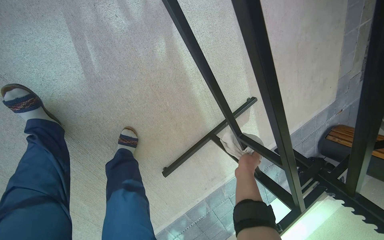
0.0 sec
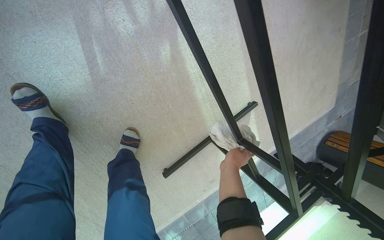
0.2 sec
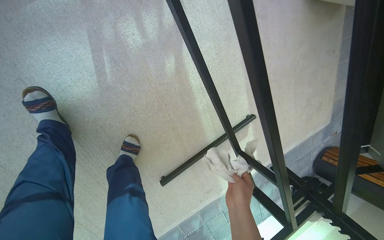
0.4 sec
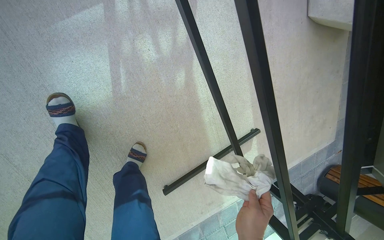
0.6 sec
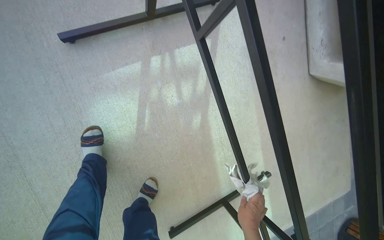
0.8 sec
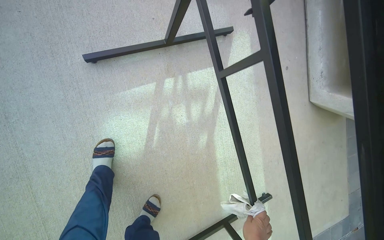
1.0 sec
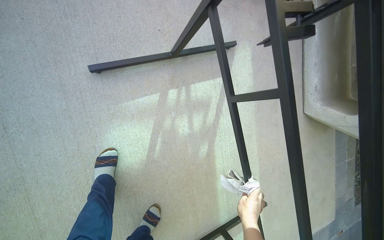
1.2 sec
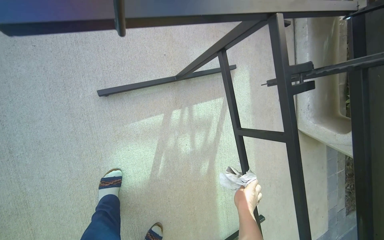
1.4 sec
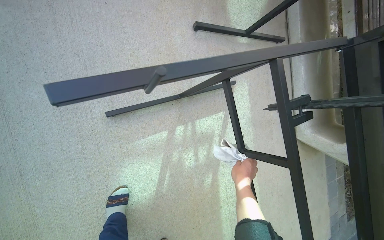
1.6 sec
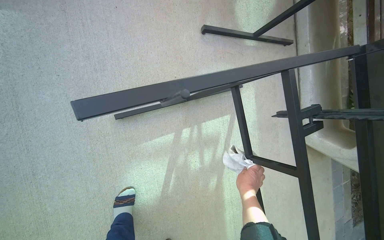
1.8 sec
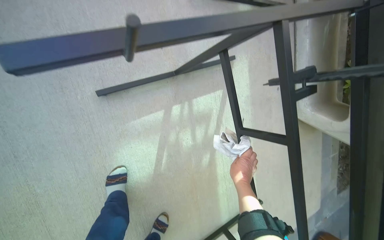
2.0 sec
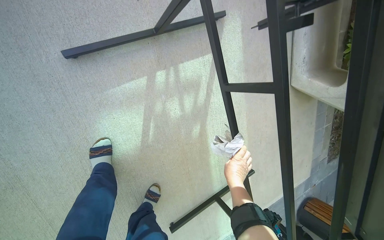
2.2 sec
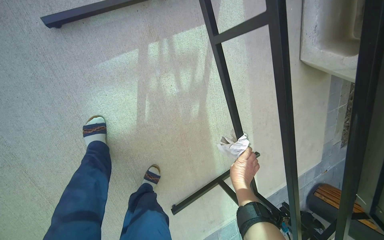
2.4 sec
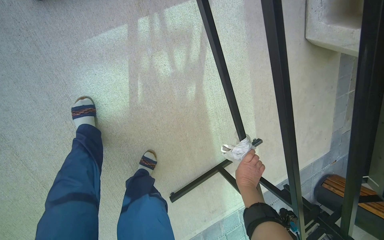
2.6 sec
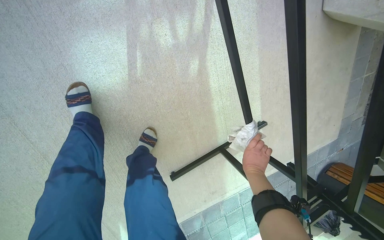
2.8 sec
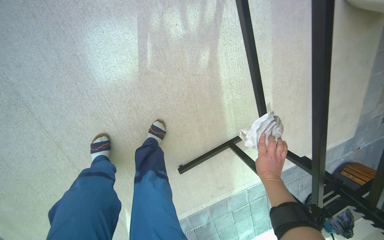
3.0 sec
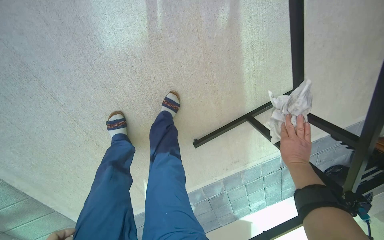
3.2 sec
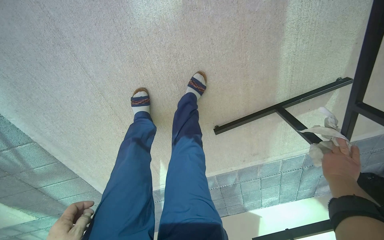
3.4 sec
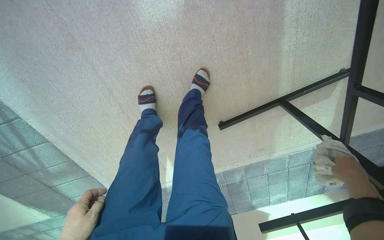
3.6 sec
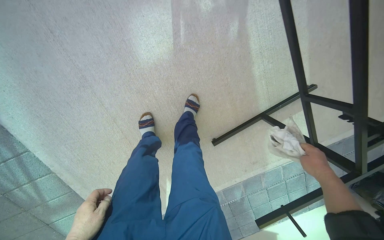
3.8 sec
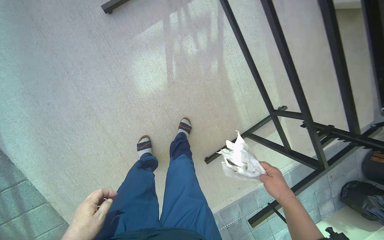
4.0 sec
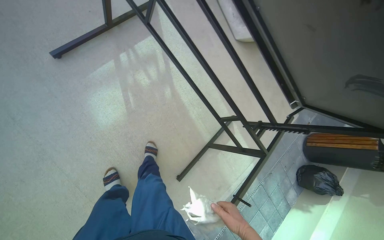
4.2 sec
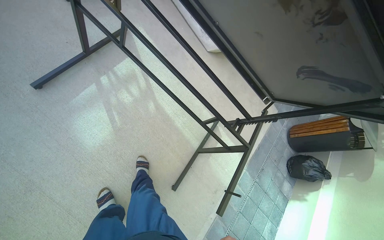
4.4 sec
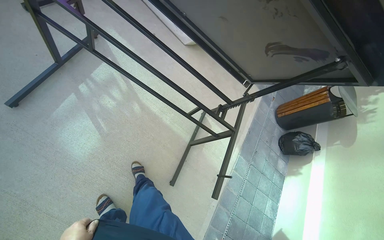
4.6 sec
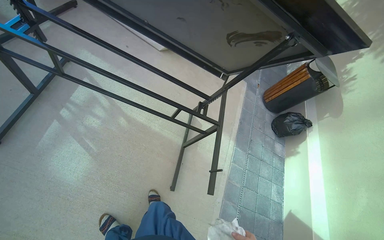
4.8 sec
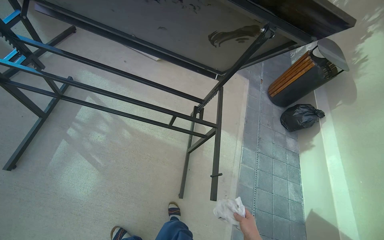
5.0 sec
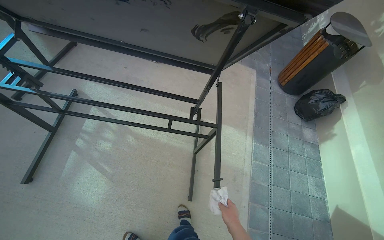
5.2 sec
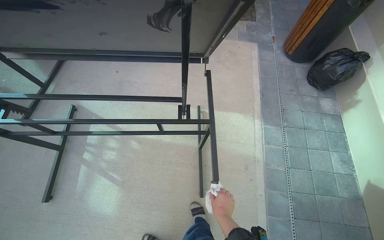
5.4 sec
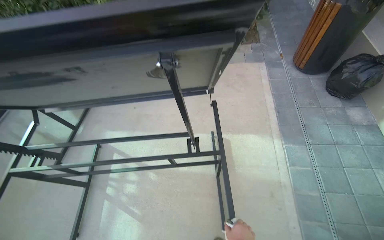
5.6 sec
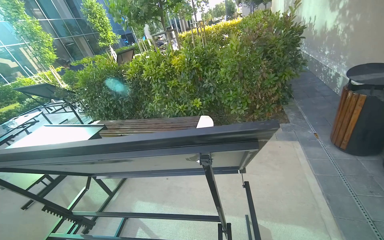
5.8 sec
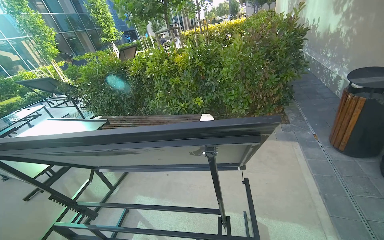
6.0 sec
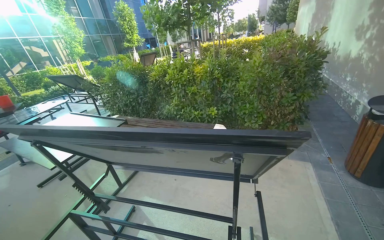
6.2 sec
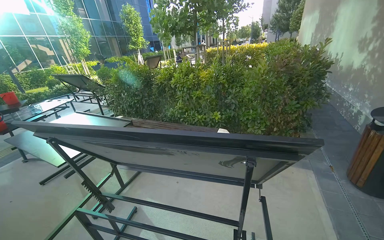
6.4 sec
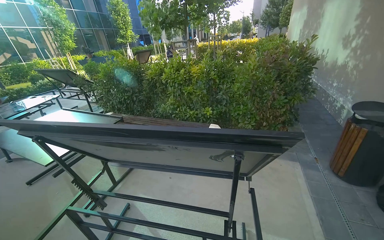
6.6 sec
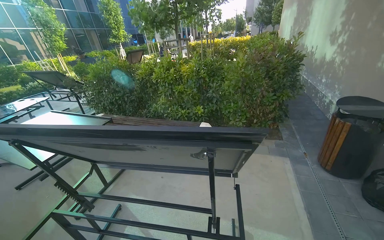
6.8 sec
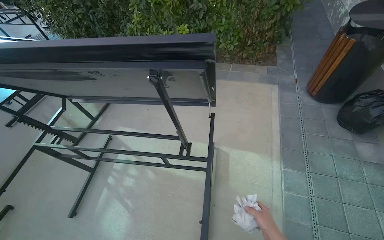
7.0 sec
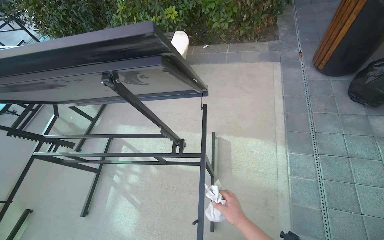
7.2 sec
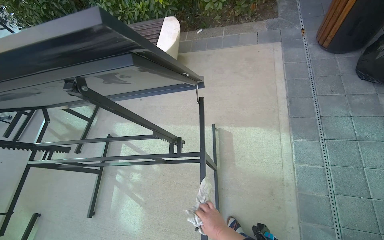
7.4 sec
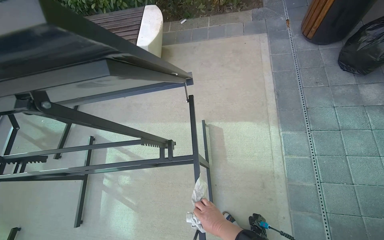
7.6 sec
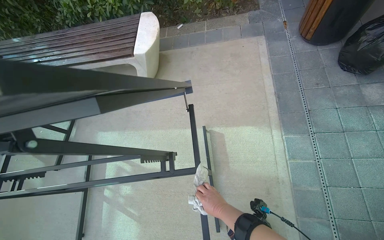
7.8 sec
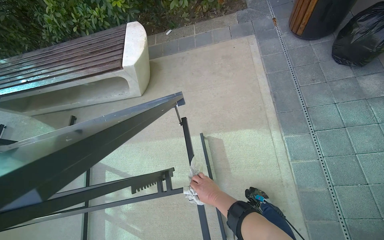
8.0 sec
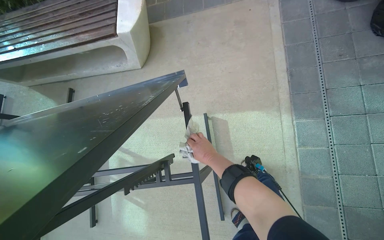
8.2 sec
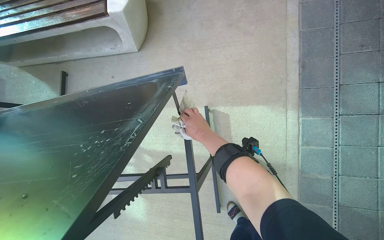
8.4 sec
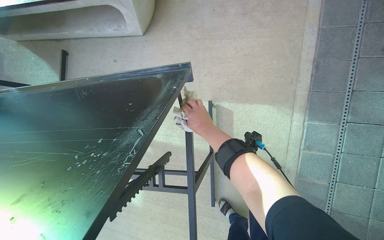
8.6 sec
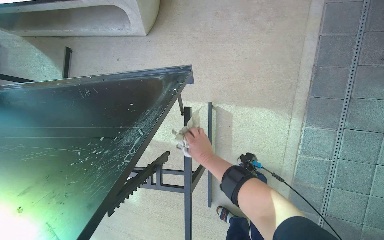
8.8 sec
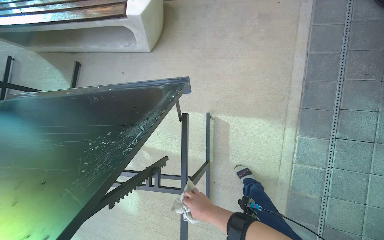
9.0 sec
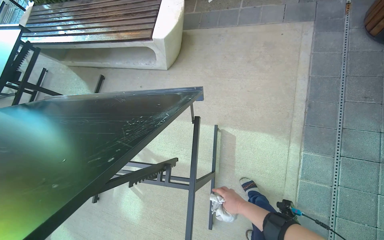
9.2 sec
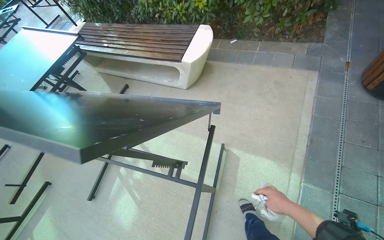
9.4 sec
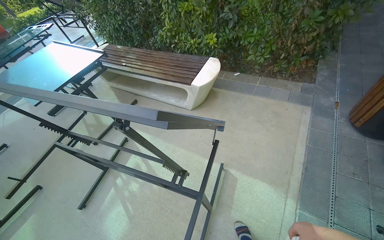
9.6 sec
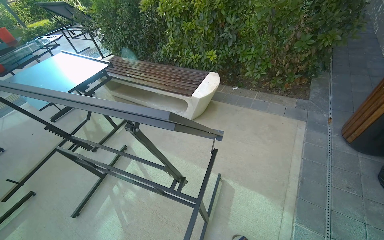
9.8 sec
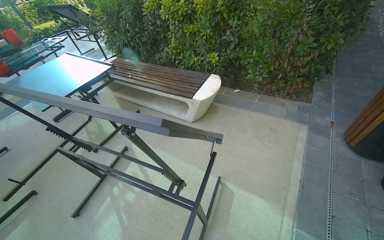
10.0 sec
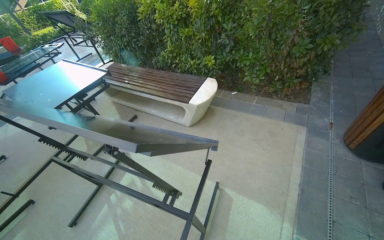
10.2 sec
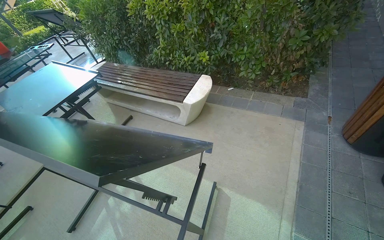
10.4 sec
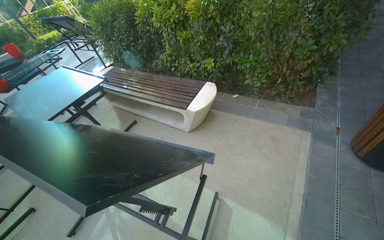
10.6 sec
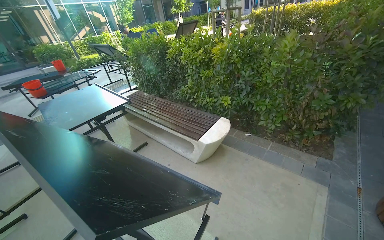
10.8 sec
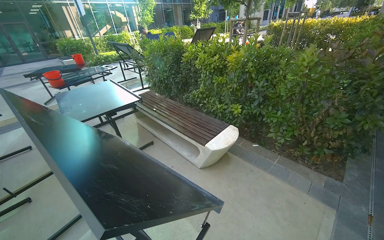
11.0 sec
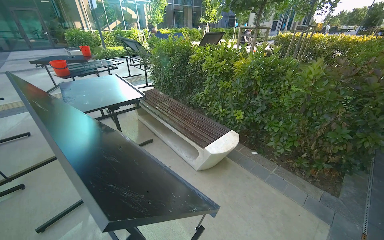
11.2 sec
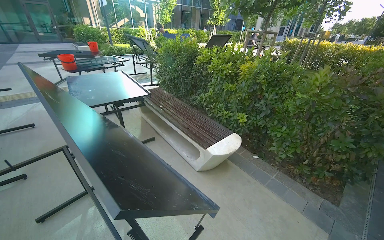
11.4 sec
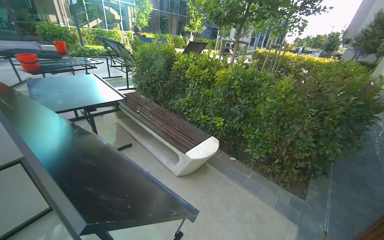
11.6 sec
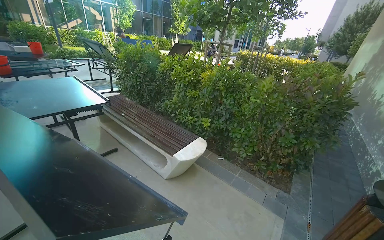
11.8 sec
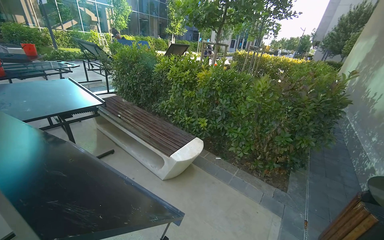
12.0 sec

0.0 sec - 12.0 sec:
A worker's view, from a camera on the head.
Job: wiping surfaces.
The whole recording: Wiping outdoor table frame. The worker wipes the frame and underside of an outdoor table with a cloth.
0.0 sec - 1.6 sec: The camera is carried about 40 cm. The camera pitches upward, by approximately 35 degrees.
1.6 sec - 3.0 sec: The view tilts roughly 40 degrees downward. The right hand is displaced to the right by some 25 cm.
3.0 sec - 4.4 sec: The camera travels roughly 40 cm. The wearer looks roughly 20 degrees further upward.
4.4 sec - 6.0 sec: The head travels about 50 cm. The view swings approximately 30 degrees to the left. The view tilts some 25 degrees upward. Everything in view rotates about 45 degrees counterclockwise.
6.0 sec - 7.6 sec: The view tips downward by roughly 35 degrees.
7.6 sec - 9.0 sec: The camera pitches downward, by about 15 degrees. The right hand travels up the picture and back again, roughly 50 cm each way.
9.0 sec - 10.4 sec: The view tips upward by about 30 degrees.
10.4 sec - 12.0 sec: The view tilts some 15 degrees upward.

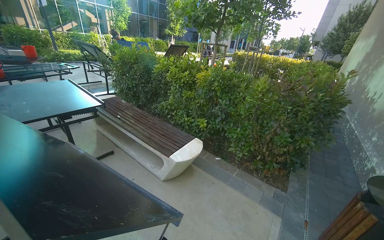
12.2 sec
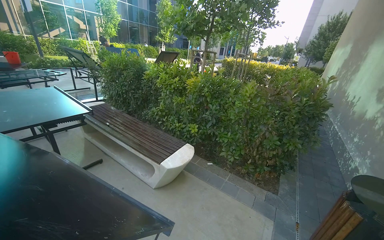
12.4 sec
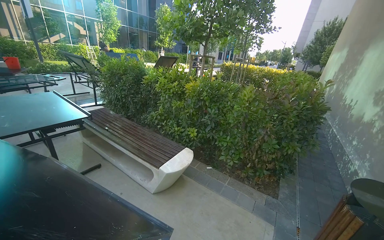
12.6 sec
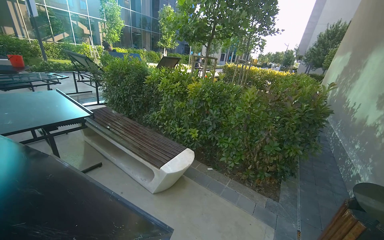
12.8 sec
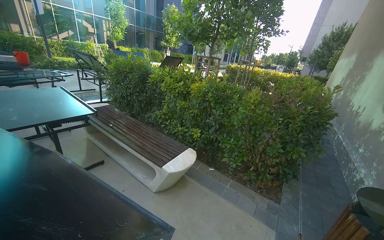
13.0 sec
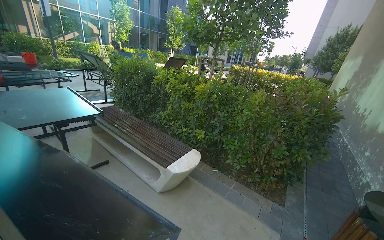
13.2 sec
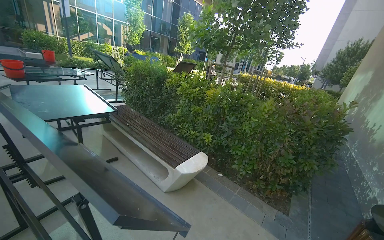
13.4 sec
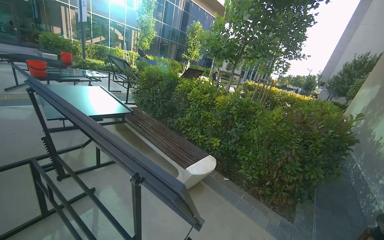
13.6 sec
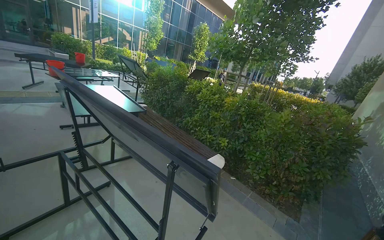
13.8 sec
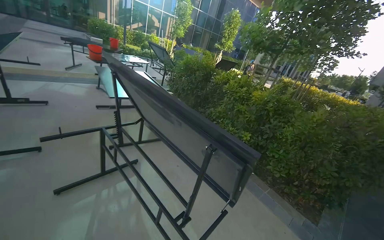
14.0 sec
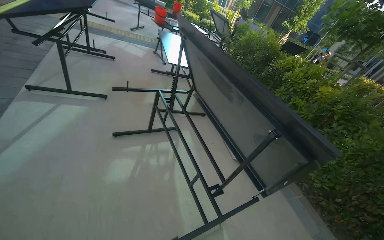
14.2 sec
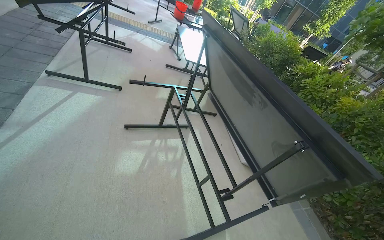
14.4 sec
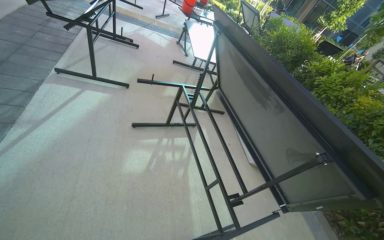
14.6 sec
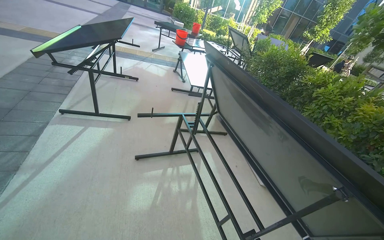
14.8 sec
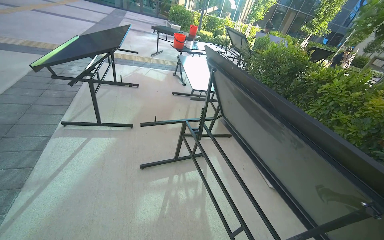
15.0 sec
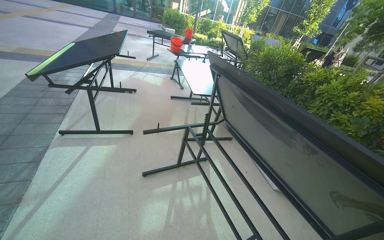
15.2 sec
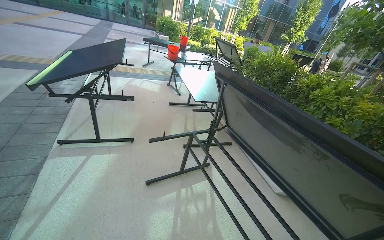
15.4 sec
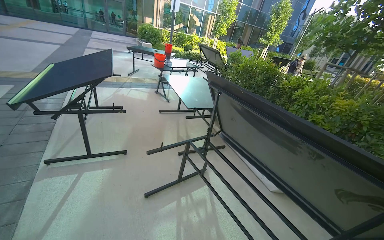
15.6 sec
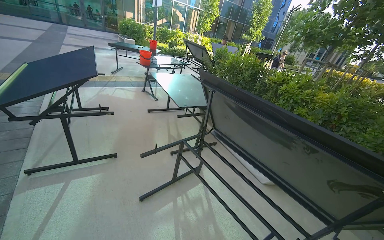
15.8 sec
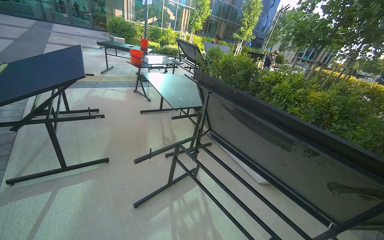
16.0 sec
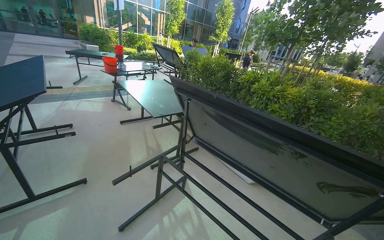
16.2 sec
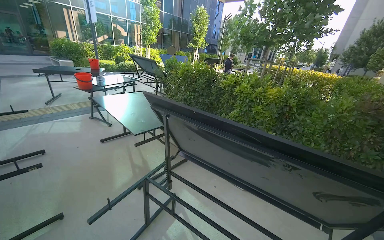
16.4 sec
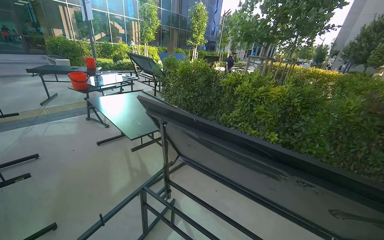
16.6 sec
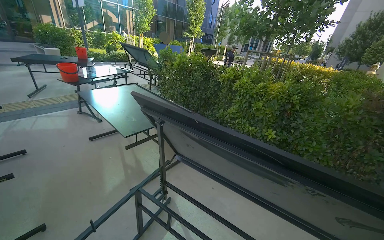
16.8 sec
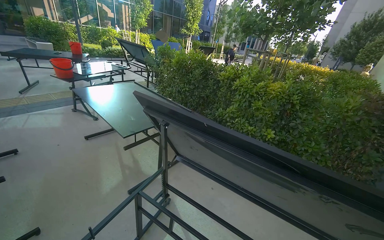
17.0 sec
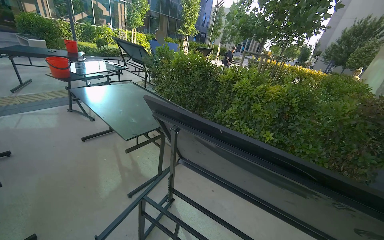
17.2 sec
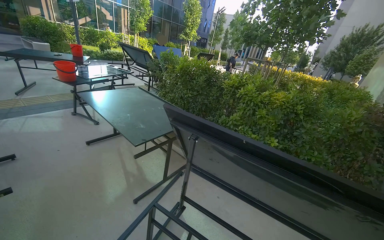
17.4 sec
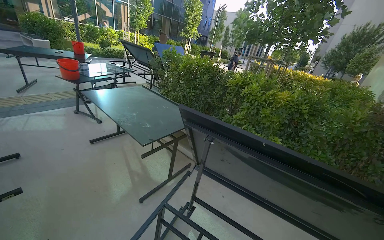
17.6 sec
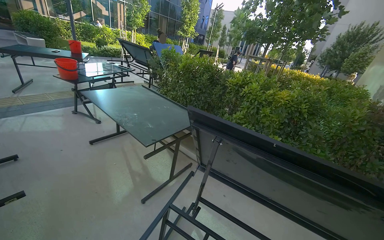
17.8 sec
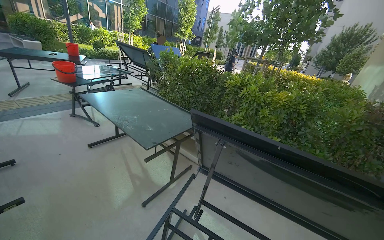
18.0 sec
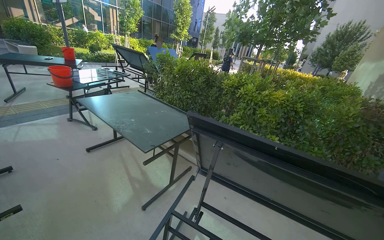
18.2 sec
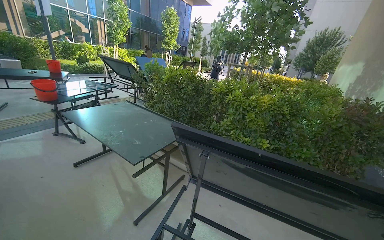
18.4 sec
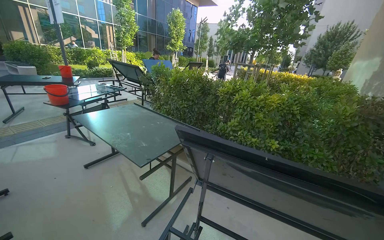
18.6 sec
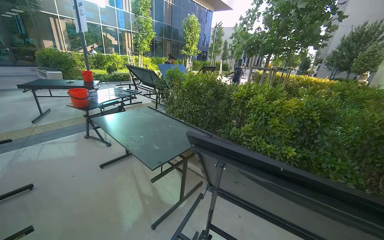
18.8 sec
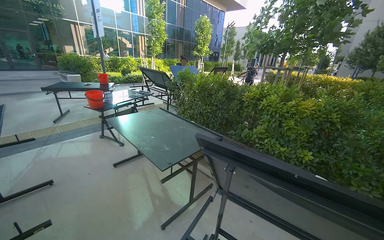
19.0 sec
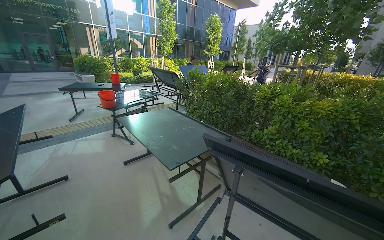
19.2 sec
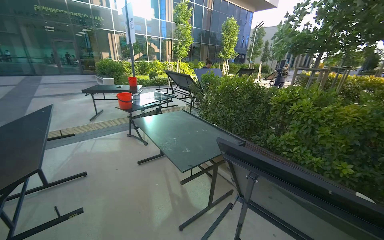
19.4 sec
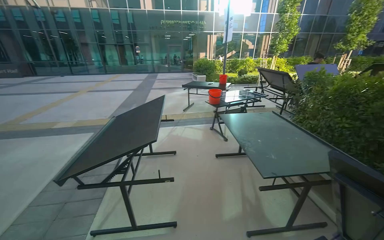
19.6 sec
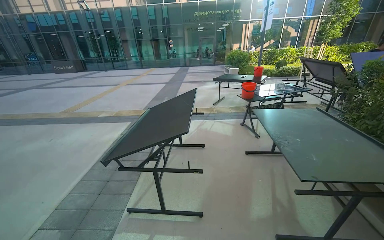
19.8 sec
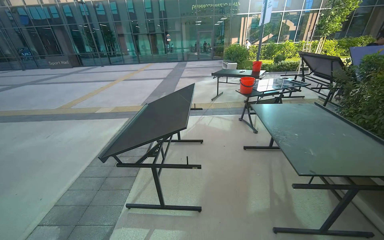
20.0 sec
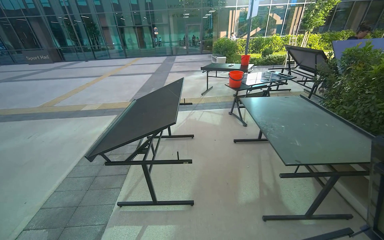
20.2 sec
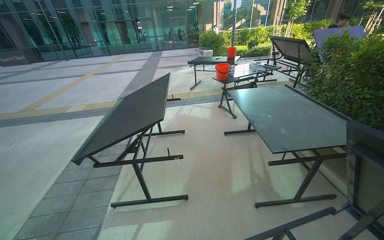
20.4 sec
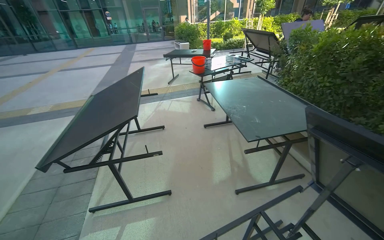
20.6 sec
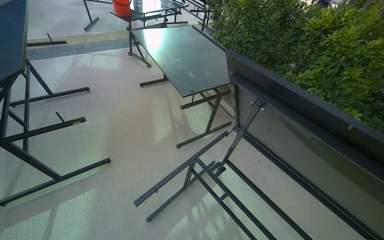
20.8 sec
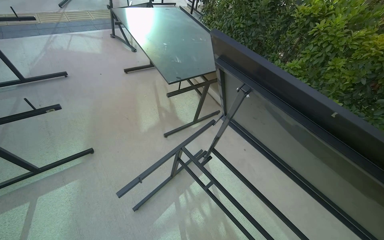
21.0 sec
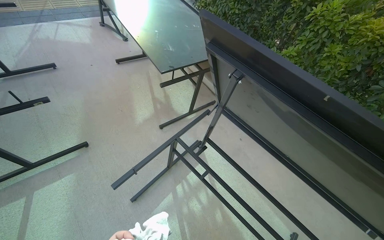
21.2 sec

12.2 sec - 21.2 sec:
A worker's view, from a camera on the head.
Job: wiping surfaces.
The whole recording: Wiping outdoor table frame. The worker wipes the frame and underside of an outdoor table with a cloth.
13.8 sec - 15.2 sec: The wearer moves roughly 40 cm. The head rotates approximately 30 degrees to the left.
15.2 sec - 16.6 sec: The wearer's head swings roughly 35 degrees to the right.
18.2 sec - 19.8 sec: The wearer looks approximately 60 degrees further to the left.
